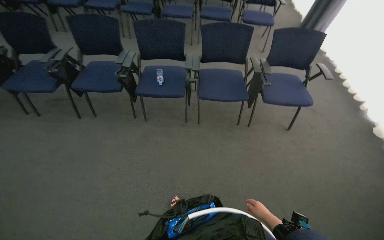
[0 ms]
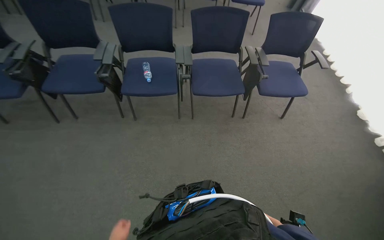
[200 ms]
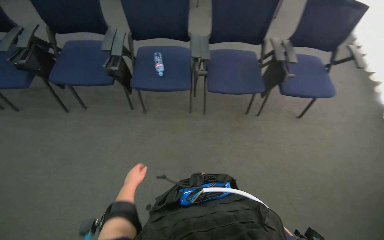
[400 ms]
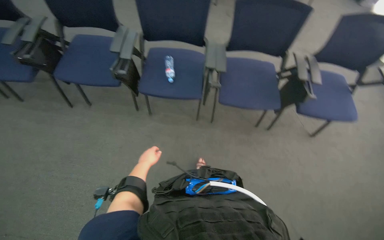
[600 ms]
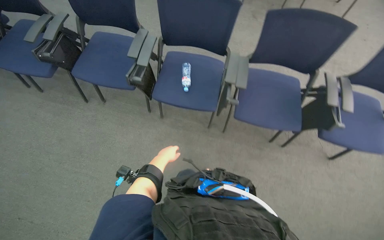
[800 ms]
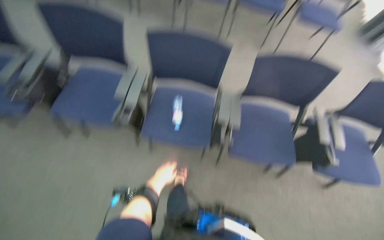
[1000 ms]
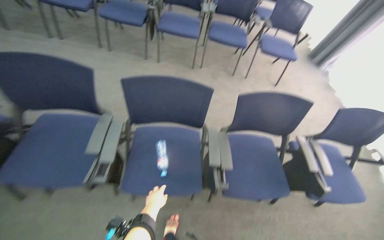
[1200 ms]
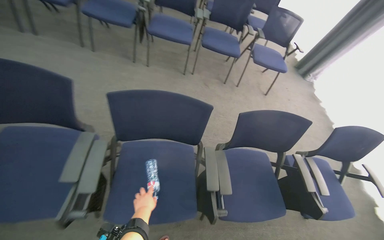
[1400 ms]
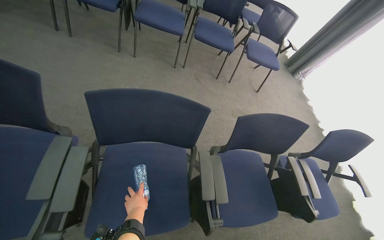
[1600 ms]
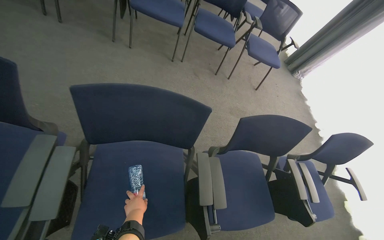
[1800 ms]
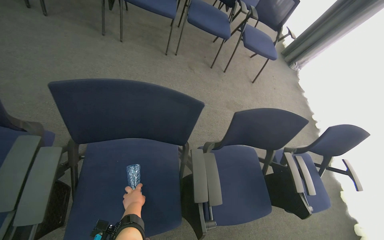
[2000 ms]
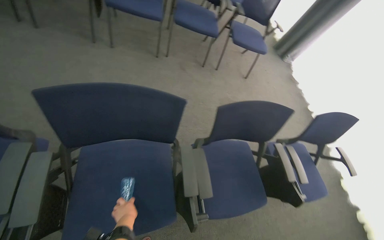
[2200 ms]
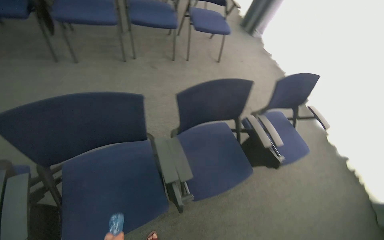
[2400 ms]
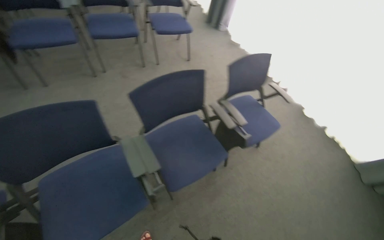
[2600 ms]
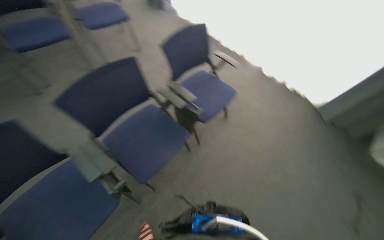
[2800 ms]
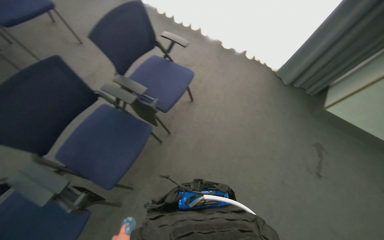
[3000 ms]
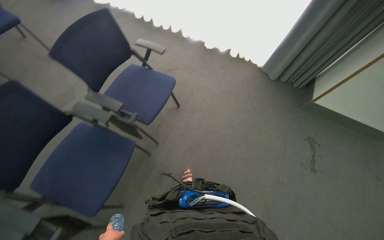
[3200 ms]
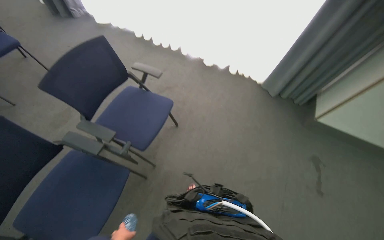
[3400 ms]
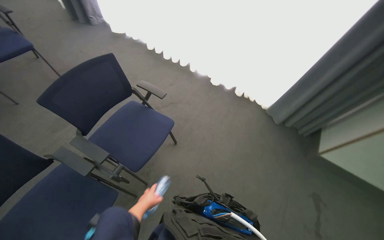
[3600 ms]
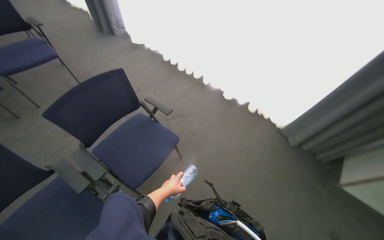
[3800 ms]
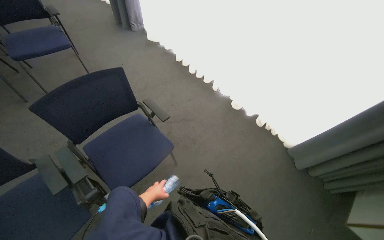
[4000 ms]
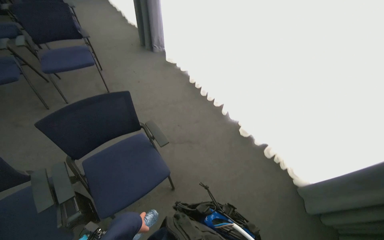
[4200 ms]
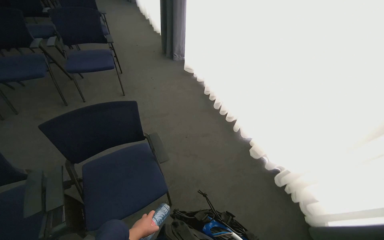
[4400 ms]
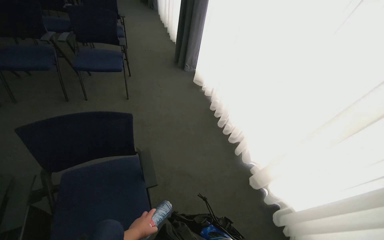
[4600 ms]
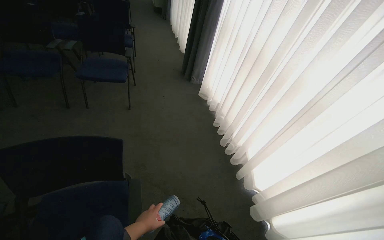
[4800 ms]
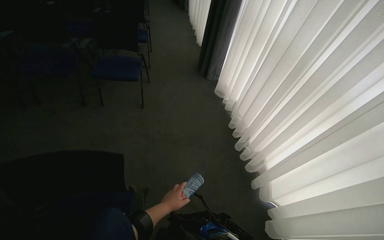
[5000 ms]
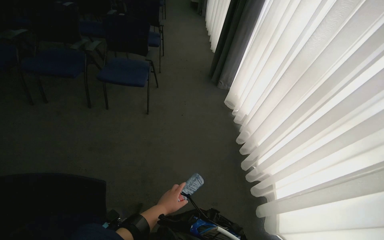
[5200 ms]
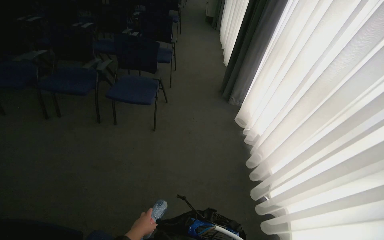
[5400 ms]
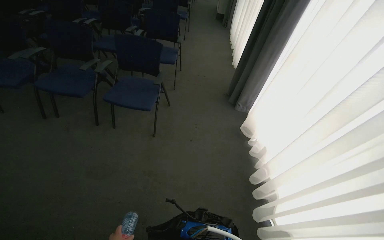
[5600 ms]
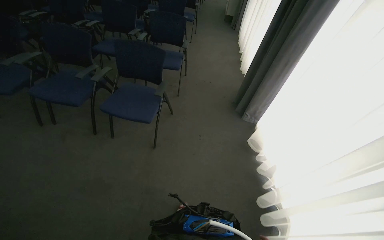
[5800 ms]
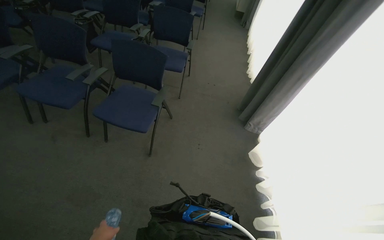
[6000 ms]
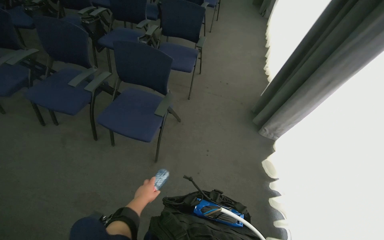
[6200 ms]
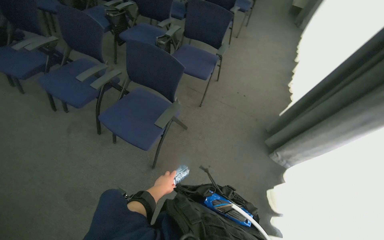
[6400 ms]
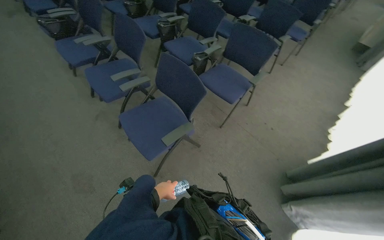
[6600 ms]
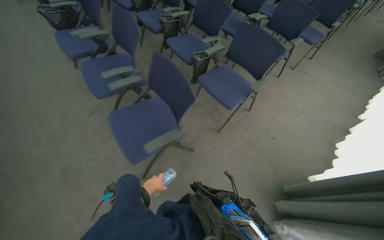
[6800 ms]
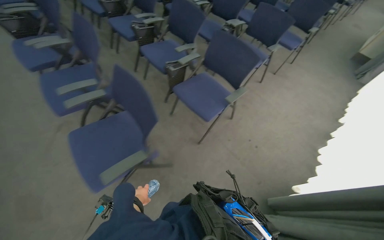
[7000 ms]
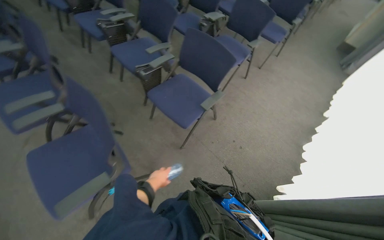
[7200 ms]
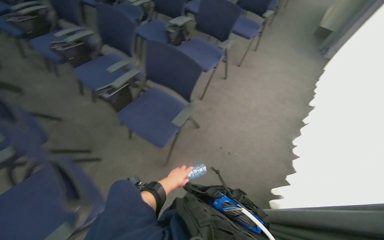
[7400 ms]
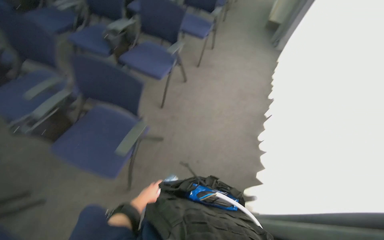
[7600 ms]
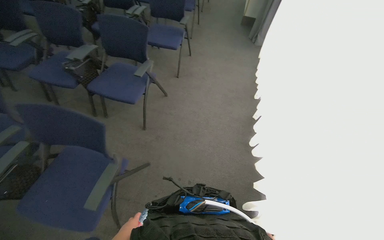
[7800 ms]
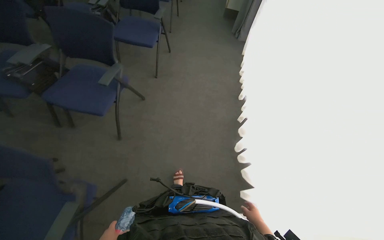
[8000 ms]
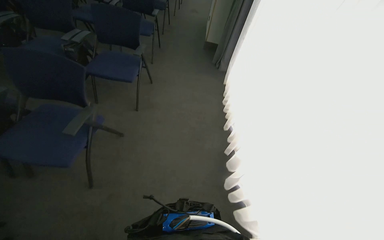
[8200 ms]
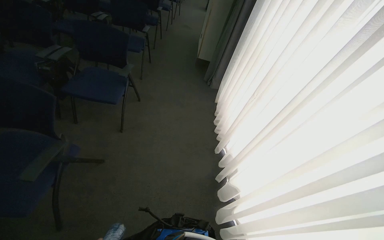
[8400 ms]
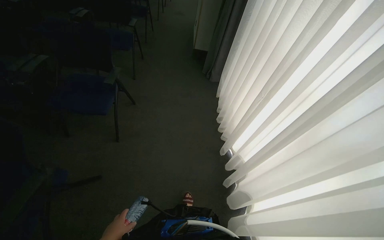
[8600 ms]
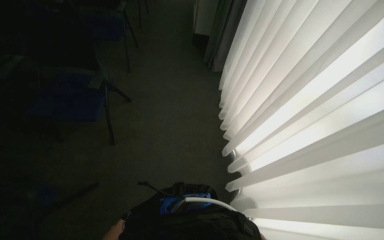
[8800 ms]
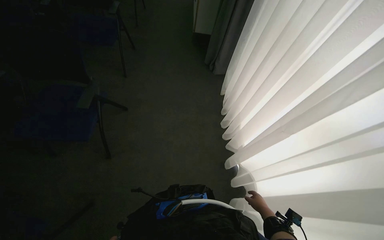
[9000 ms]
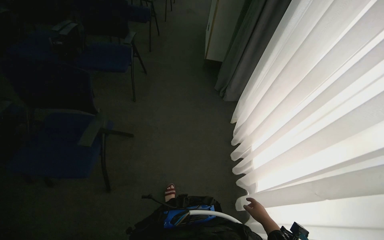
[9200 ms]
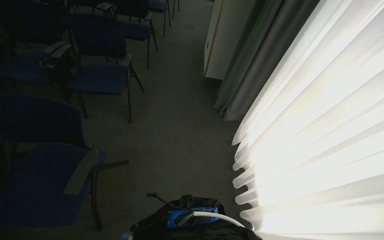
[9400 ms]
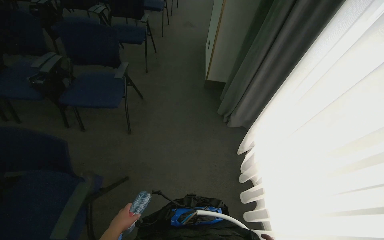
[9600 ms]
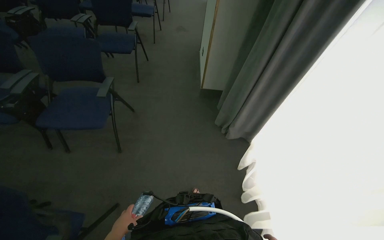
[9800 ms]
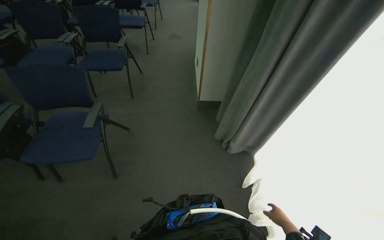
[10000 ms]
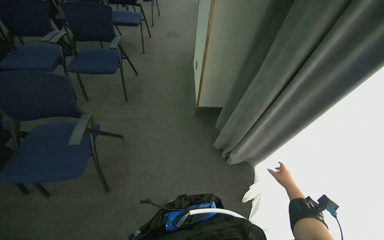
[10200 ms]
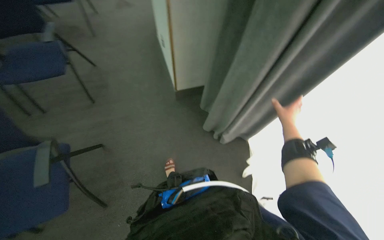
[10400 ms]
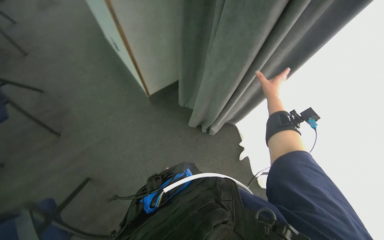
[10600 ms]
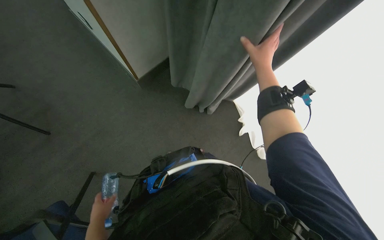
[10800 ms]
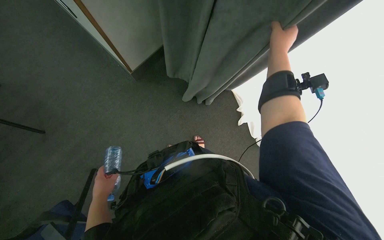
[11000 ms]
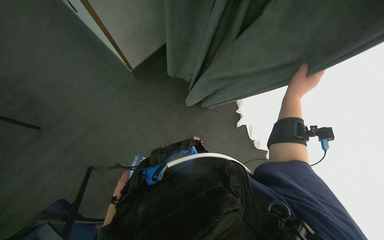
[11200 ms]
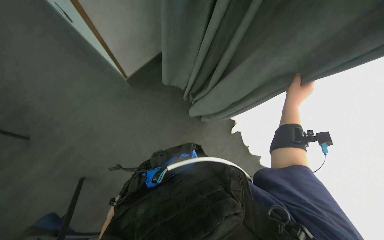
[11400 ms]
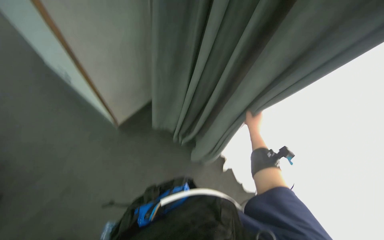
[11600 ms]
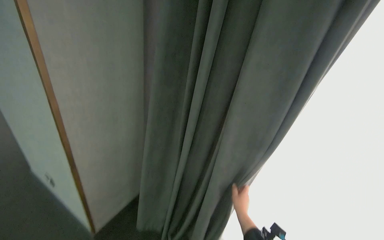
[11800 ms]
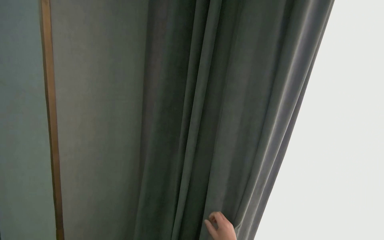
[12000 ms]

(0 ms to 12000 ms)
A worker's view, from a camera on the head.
Job: organizing items.
The whole recording: Adjusting room curtains. The worker adjusts the room curtains by opening and closing them.
0 ms - 1600 ms: The wearer moves about 1 m. The camera sweeps to the right, by roughly 20 degrees.
1600 ms - 3000 ms: The head travels about 80 cm. The wearer looks roughly 60 degrees further to the right. The camera pitches downward, by about 15 degrees.
3000 ms - 4400 ms: The camera travels about 80 cm. The head turns to the left by about 30 degrees. The view tilts some 20 degrees upward.
6000 ms - 7600 ms: The head travels some 1.5 m.
7600 ms - 9000 ms: The camera travels roughly 1.5 m. The head turns to the right by some 25 degrees.
9000 ms - 10400 ms: The camera is carried about 1 m.
10400 ms - 12000 ms: The wearer looks some 40 degrees further to the right. The camera pitches upward, by about 50 degrees.

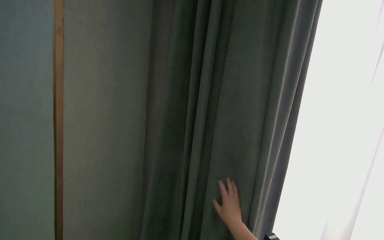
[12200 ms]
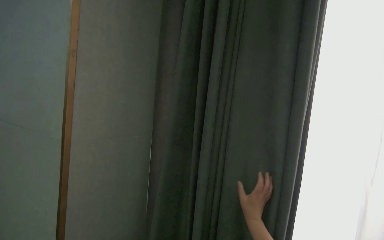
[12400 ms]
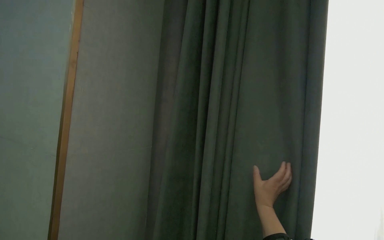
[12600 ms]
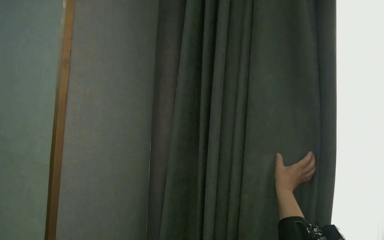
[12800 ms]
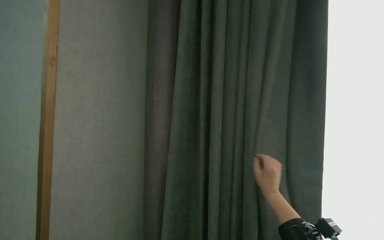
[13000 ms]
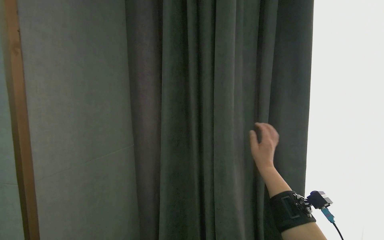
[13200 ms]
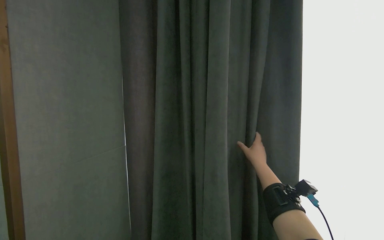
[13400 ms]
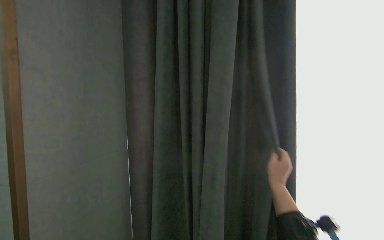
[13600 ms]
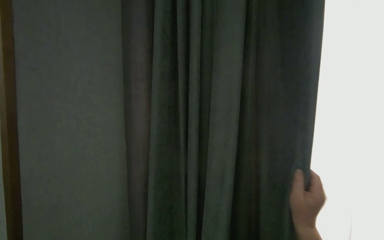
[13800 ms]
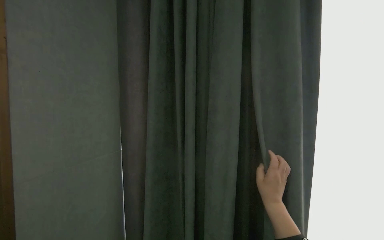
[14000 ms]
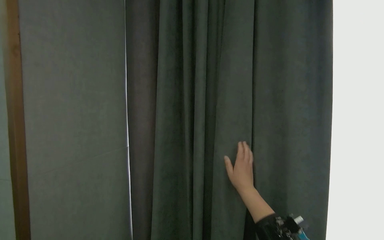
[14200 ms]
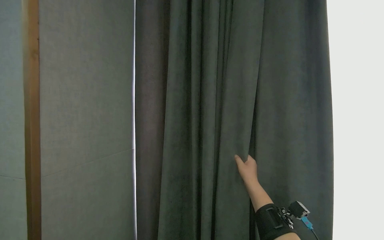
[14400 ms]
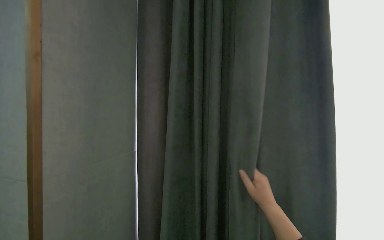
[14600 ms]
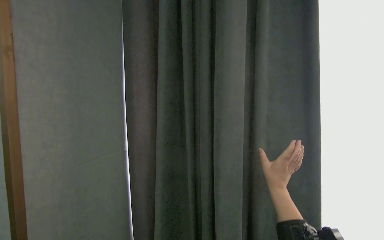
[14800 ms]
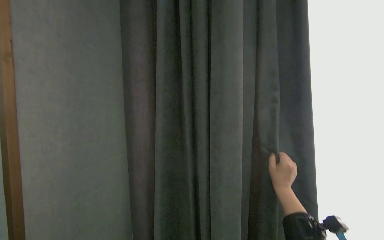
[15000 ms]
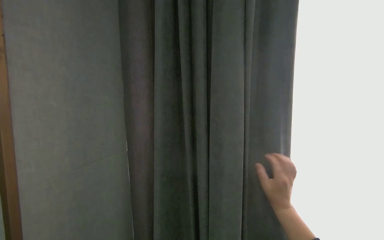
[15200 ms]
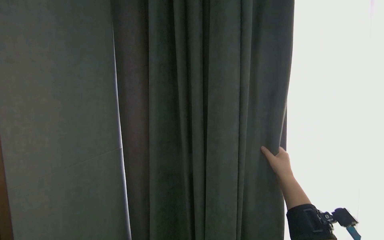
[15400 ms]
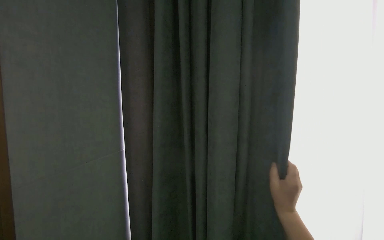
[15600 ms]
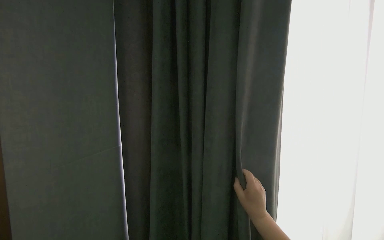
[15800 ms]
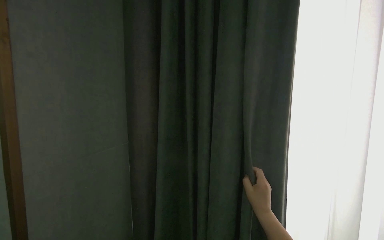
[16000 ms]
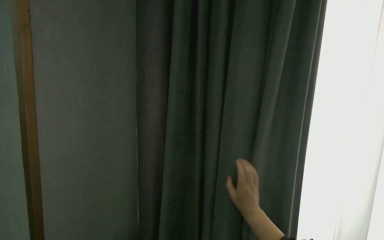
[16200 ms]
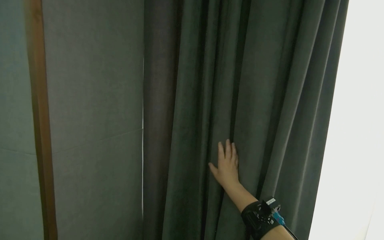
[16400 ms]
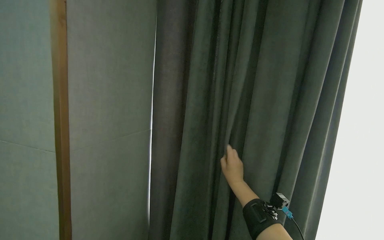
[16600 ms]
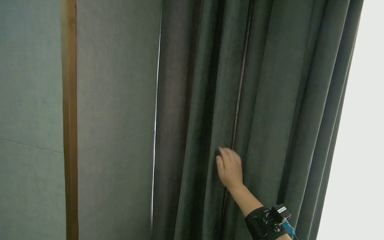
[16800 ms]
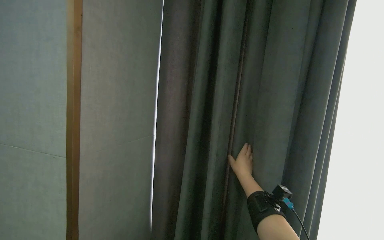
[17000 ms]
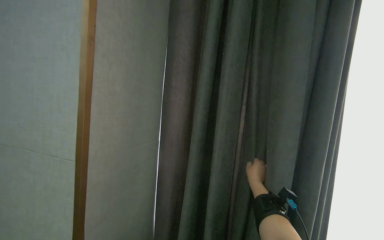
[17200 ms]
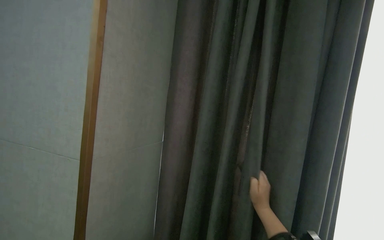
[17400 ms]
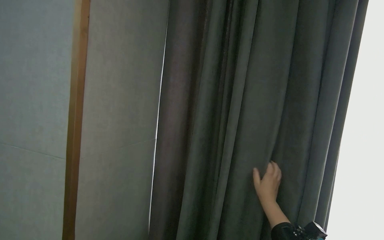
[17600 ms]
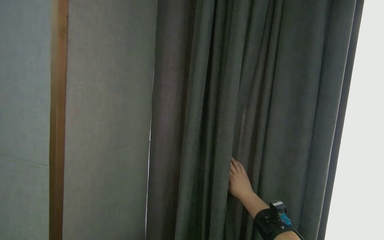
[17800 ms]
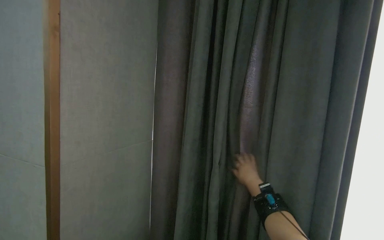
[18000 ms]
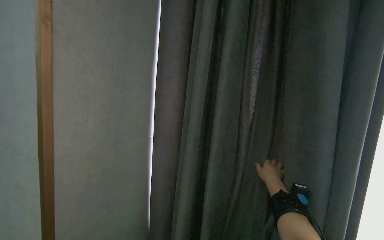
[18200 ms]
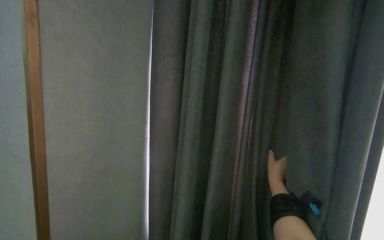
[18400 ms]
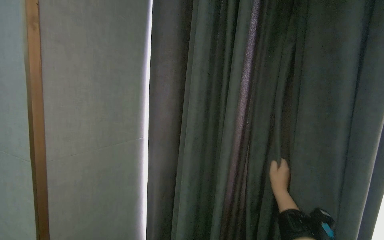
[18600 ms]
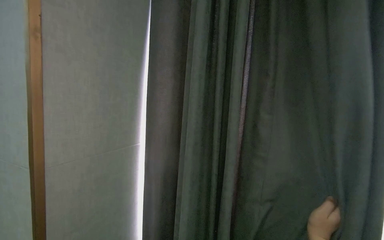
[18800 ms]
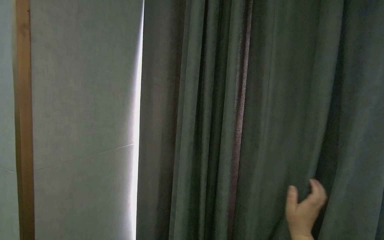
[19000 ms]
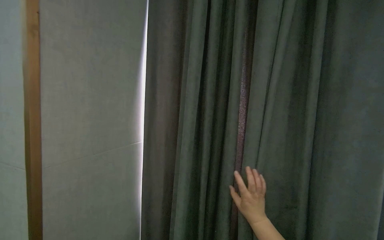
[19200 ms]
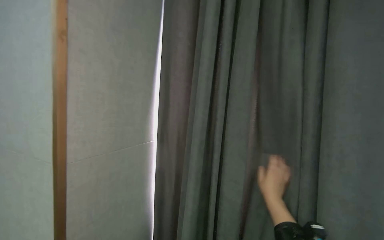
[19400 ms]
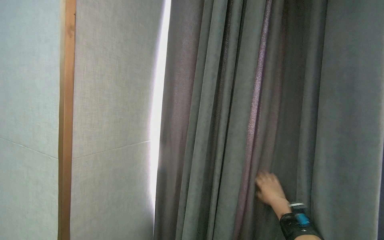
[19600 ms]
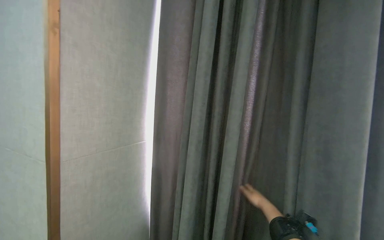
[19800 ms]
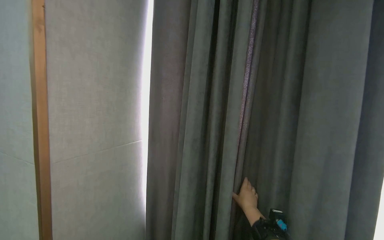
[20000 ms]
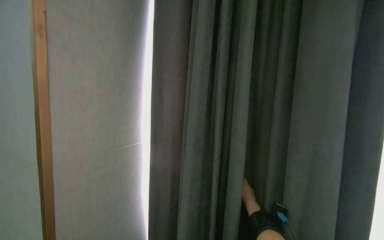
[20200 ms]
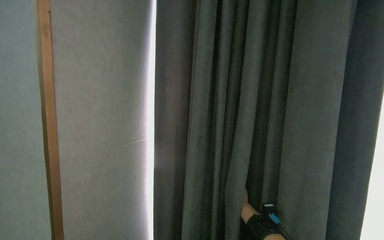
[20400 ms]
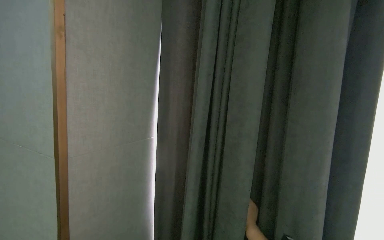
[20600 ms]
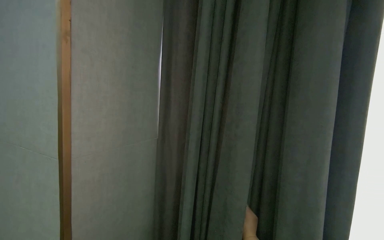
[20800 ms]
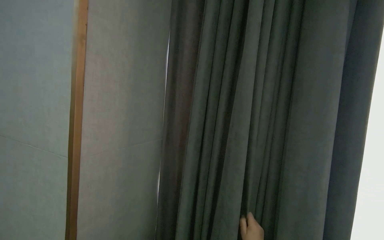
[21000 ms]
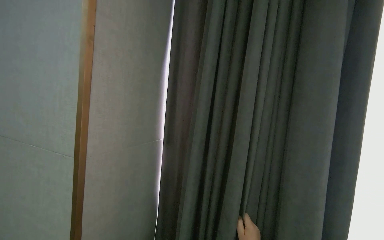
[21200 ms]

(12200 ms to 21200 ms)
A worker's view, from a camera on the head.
Job: organizing items.
The whole recording: Adjusting room curtains. The worker adjusts the room curtains by opening and closing them.
12200 ms - 13800 ms: The view swings approximately 20 degrees to the right. The wearer looks about 15 degrees further upward. The right hand heads up the picture and nearer to the camera, covering approximately 15 cm.
15200 ms - 16600 ms: The right hand shifts about 10 cm to the left.
18200 ms - 19800 ms: The right hand shifts about 10 cm down the picture, and moves some 10 cm nearer to the camera and comes back.
